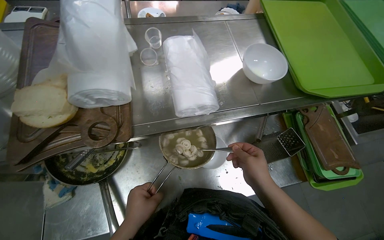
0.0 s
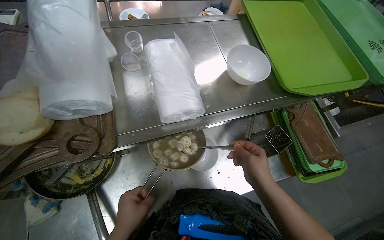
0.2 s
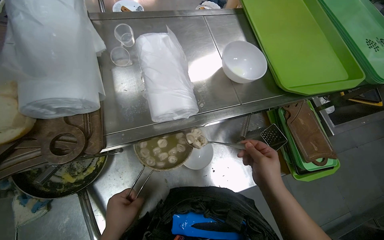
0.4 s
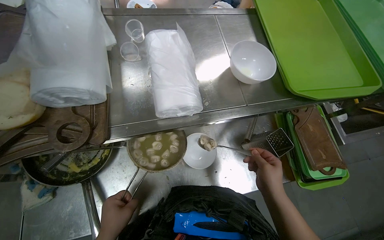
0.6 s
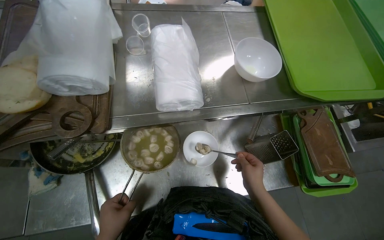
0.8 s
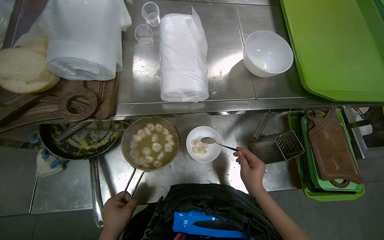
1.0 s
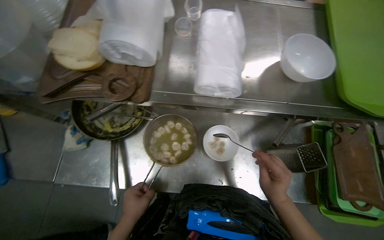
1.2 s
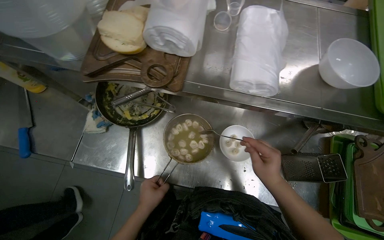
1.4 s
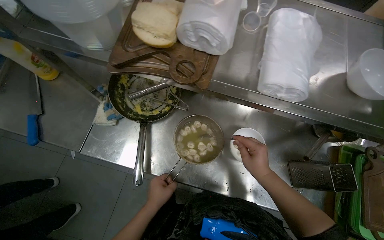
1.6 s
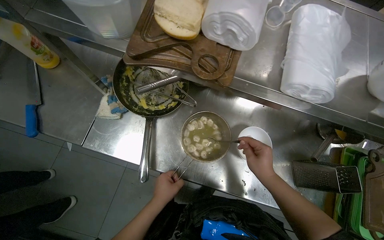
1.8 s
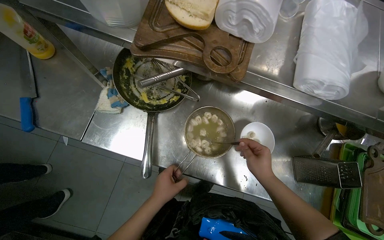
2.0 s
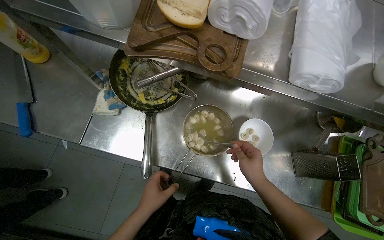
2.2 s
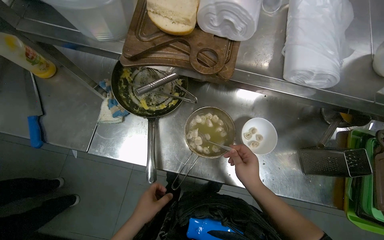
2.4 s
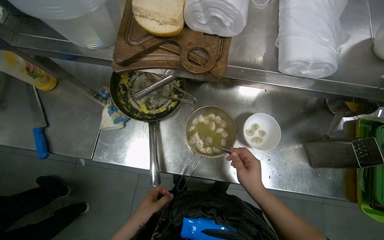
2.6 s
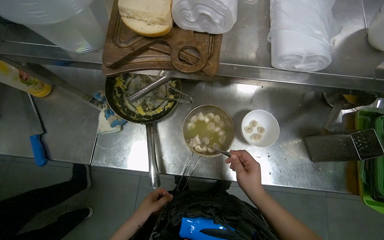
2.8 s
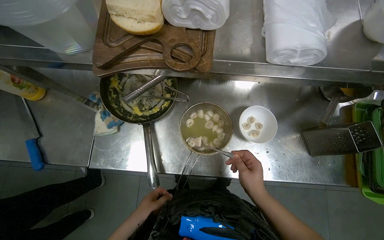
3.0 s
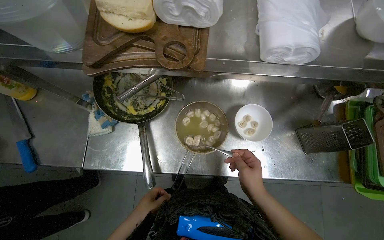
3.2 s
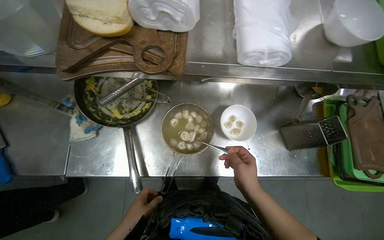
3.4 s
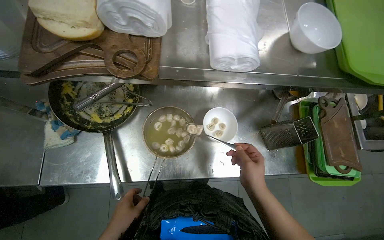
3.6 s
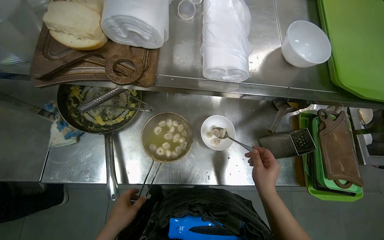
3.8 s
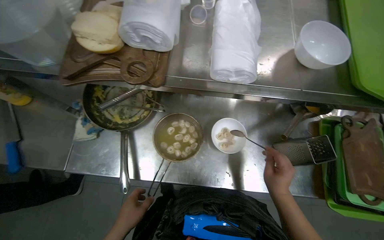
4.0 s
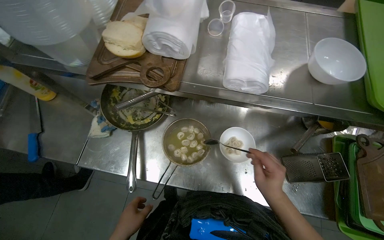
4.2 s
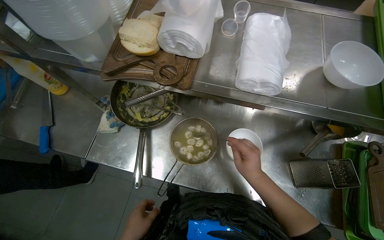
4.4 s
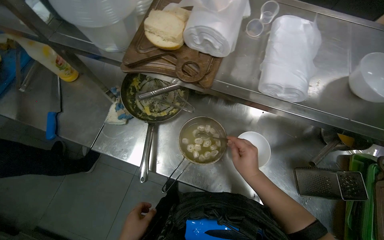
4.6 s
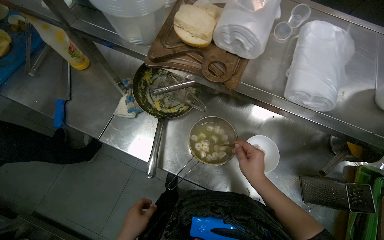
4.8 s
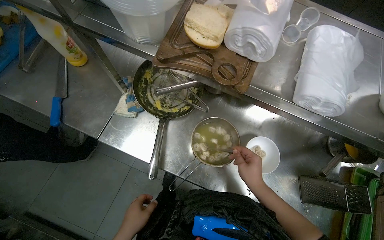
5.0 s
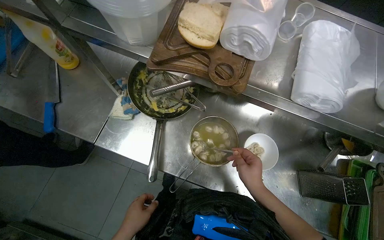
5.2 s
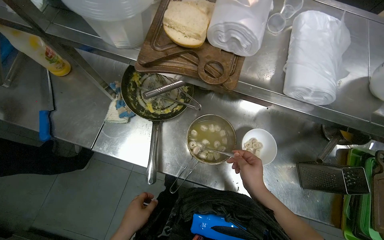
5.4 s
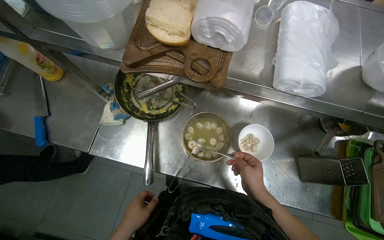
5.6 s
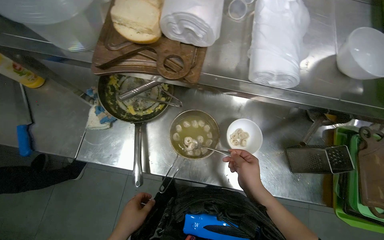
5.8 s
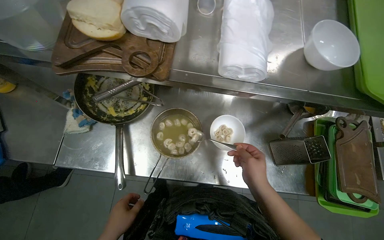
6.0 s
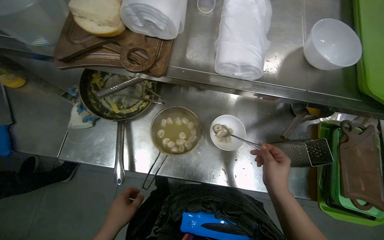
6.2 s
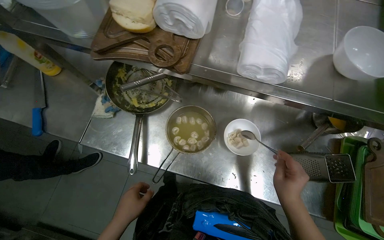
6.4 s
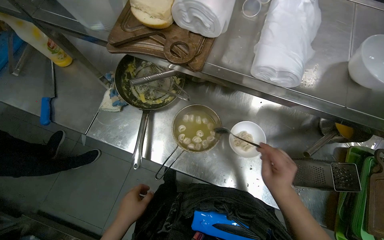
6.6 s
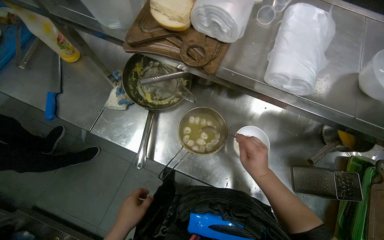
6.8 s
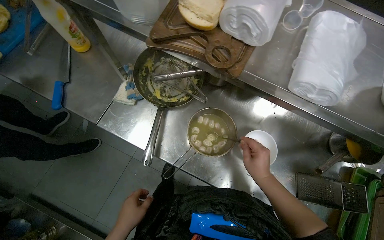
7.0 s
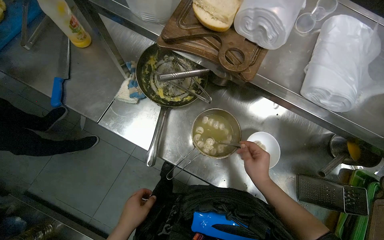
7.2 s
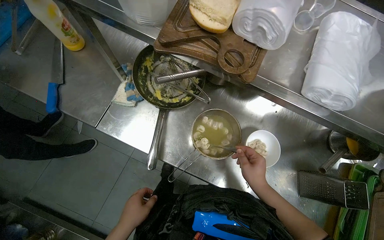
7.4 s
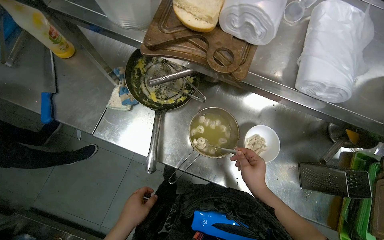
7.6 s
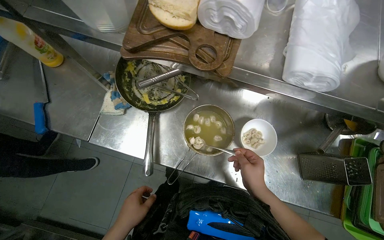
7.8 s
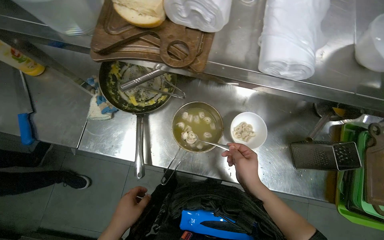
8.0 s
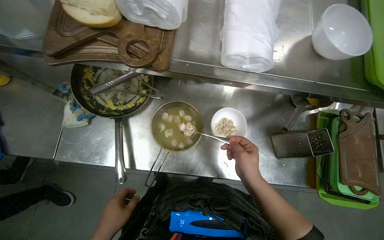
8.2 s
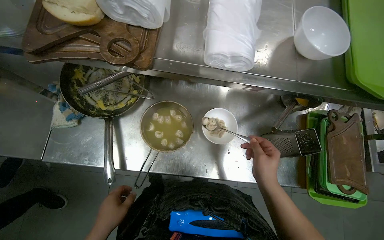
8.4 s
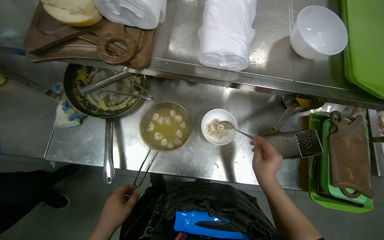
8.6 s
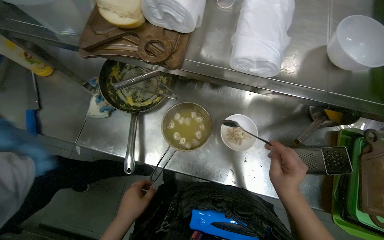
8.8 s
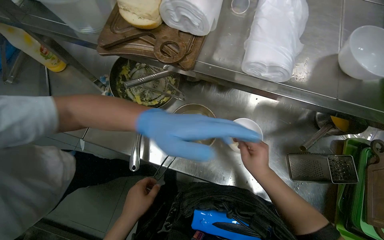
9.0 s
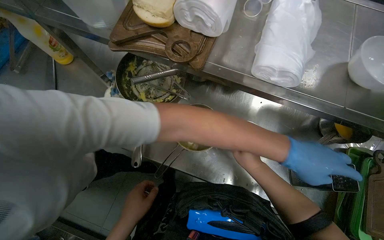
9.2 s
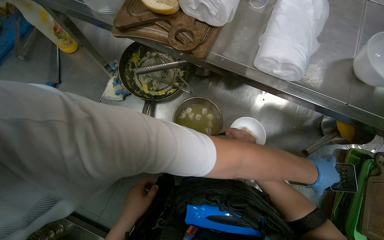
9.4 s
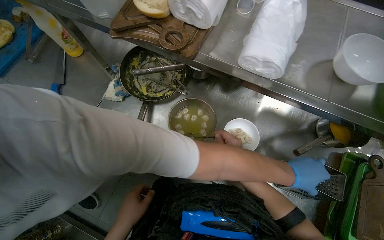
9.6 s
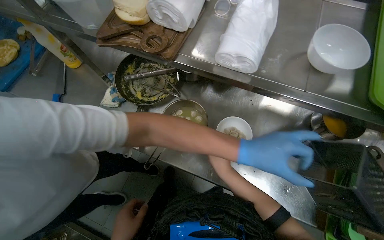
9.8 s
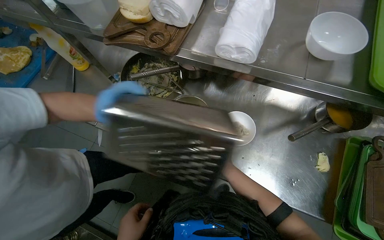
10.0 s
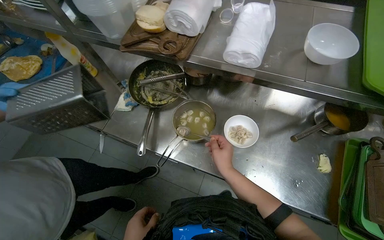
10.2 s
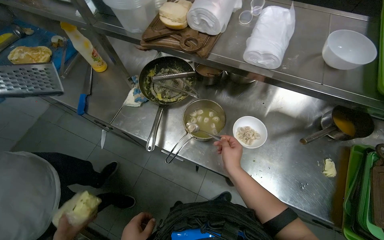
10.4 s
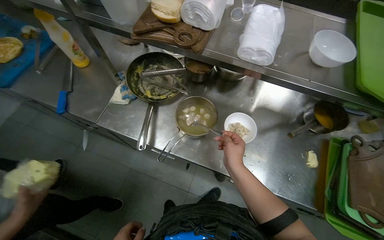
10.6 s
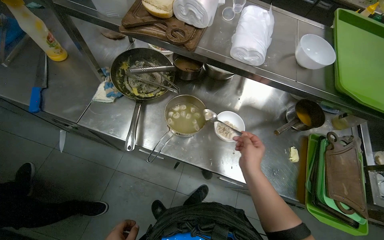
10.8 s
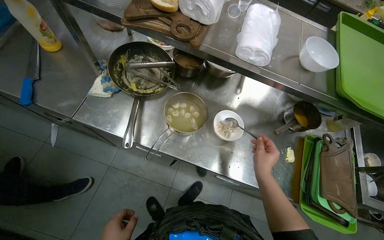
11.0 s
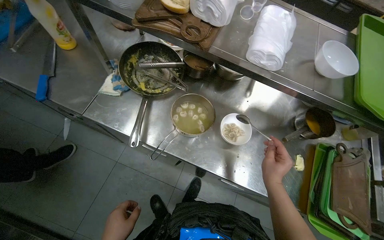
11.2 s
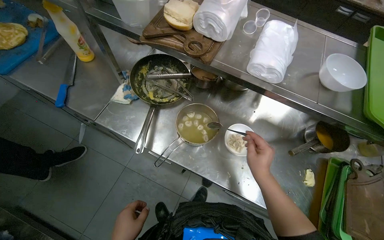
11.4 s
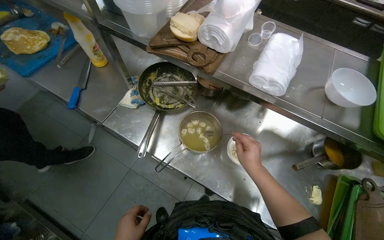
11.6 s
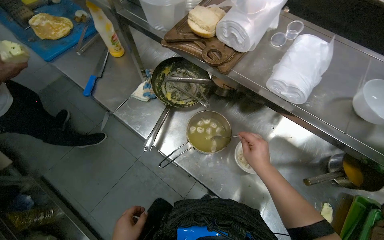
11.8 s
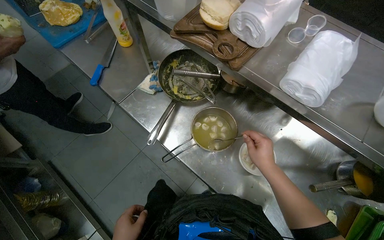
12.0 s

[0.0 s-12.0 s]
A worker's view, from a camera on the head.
Job: preparing food.
The whole recording: Preparing dumplings for serving. The worker holds a strainer of dumplings, then transfers them to a bowl and adds liquid.
0.0 to 1.6 s: Everything in view rotates some 25 degrees clockwise. The right hand moves roughly 15 cm farther from the camera and comes back.
1.6 to 3.0 s: The left hand moves to the left, approximately 15 cm.
10.4 to 12.0 s: The left hand goes approximately 10 cm to the right.

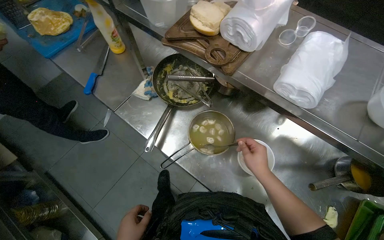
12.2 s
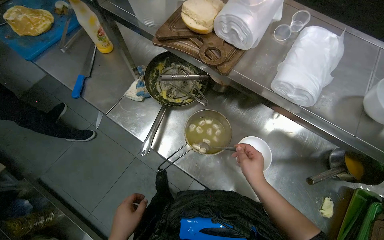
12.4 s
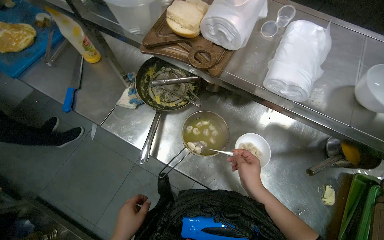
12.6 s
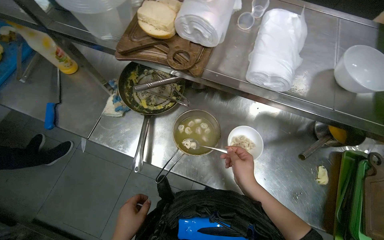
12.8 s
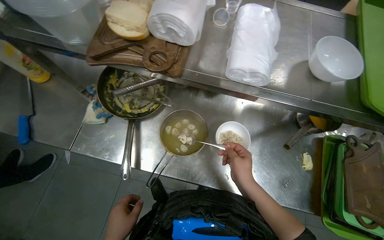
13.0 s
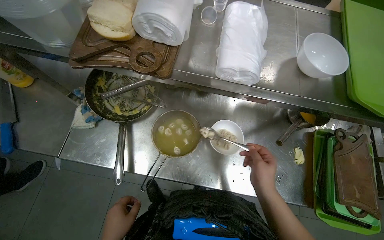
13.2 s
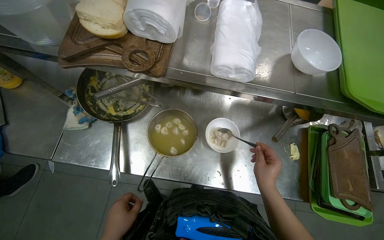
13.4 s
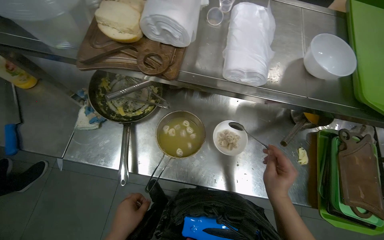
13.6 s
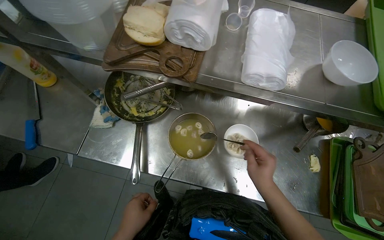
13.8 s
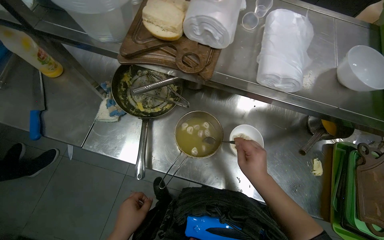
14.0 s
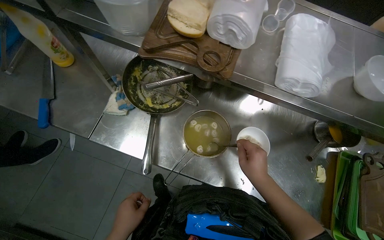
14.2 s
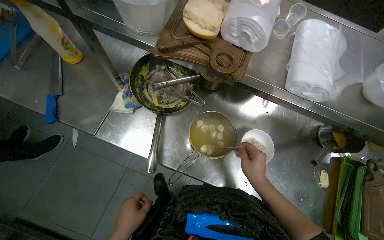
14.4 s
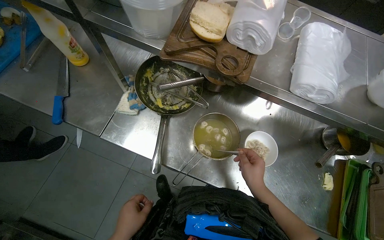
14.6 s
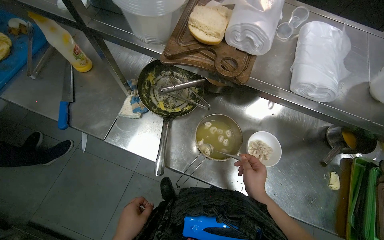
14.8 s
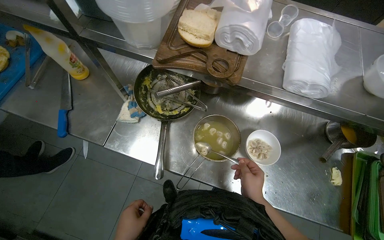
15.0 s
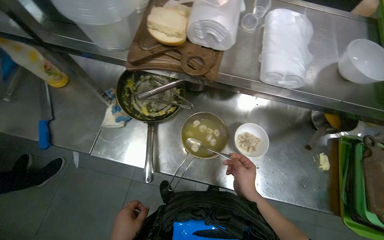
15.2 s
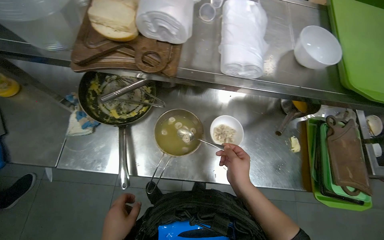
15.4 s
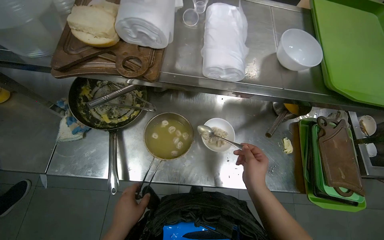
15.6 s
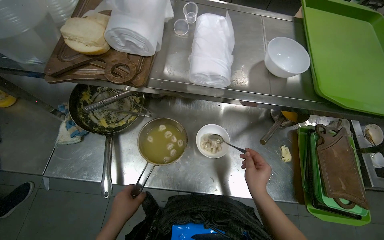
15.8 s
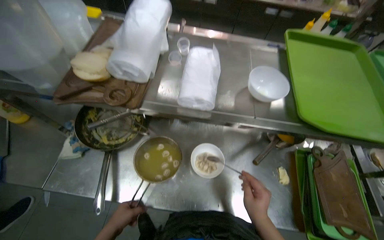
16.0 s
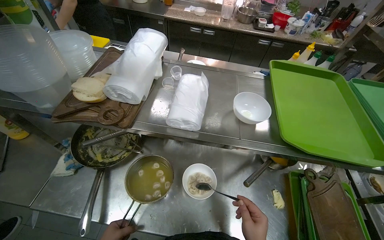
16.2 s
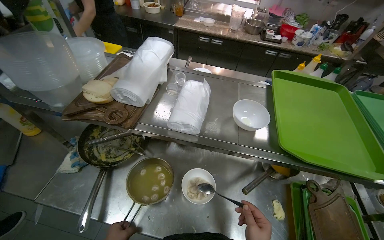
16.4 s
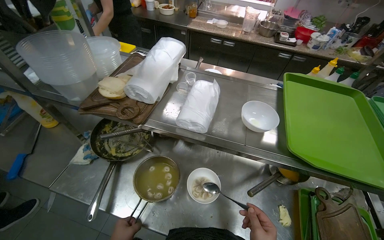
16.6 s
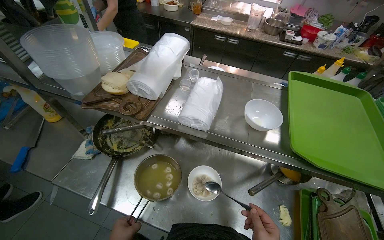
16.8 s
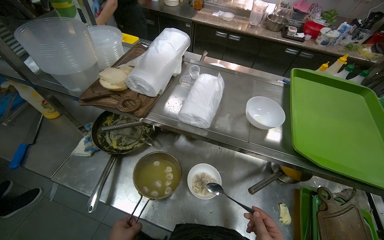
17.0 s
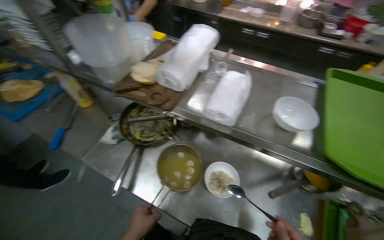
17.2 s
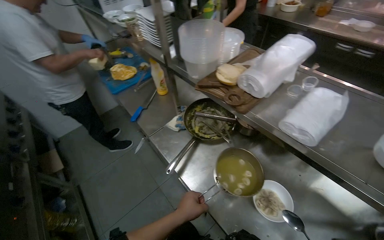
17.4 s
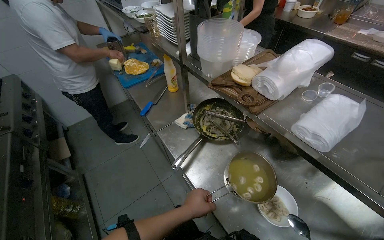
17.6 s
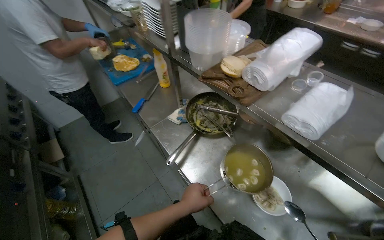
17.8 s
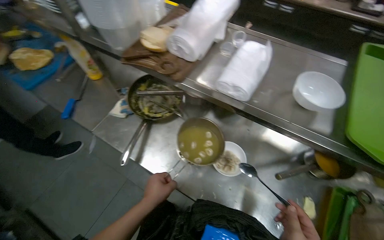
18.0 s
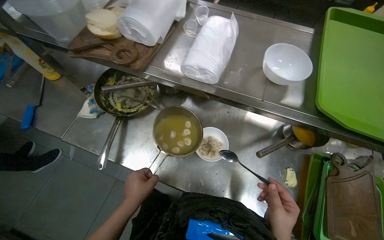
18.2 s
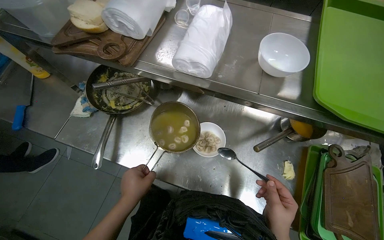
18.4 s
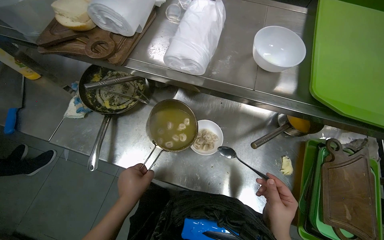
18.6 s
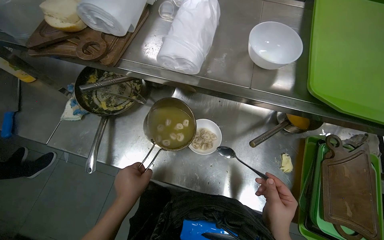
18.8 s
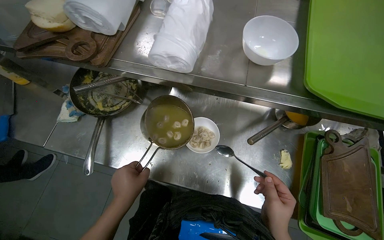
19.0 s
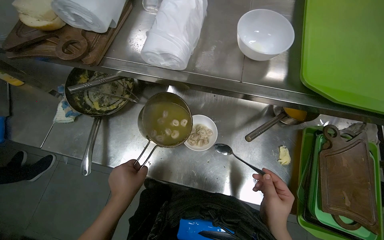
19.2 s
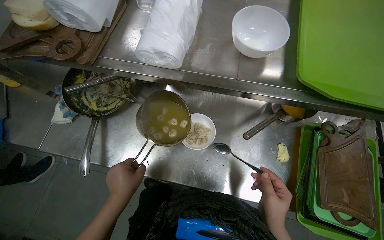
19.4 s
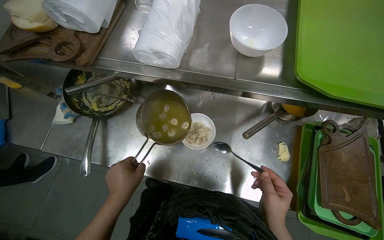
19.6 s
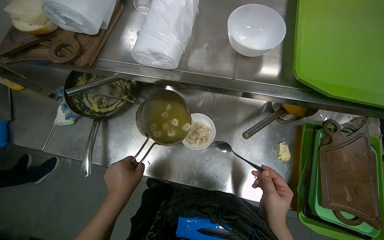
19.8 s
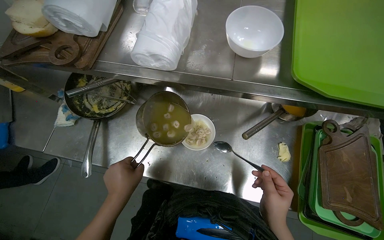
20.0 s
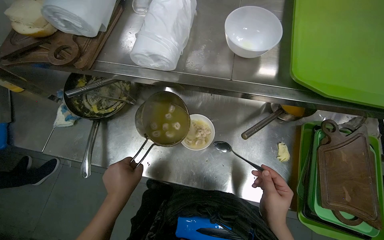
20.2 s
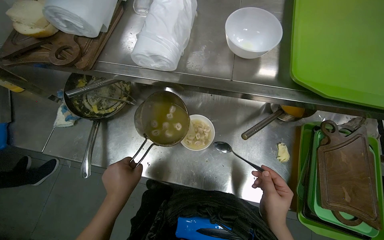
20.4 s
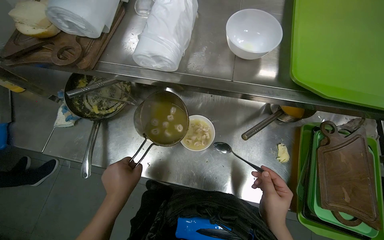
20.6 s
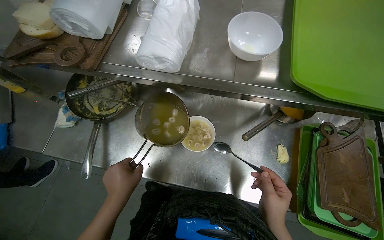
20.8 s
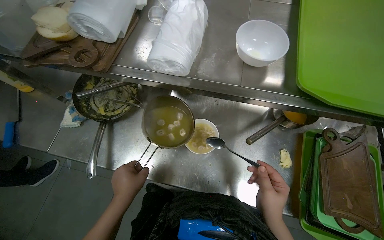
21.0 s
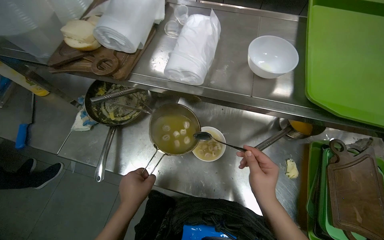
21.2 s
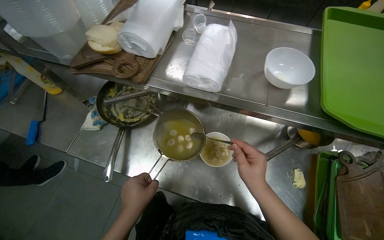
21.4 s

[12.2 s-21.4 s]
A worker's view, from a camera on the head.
Job: preparing food.
The whole recording: Preparing dumplings for serving. The worker holds a strainer of dumplings, then transfers them to a bowl and adds liquid.
12.2 to 13.8 s: The wearer looks some 25 degrees further to the right. The left hand travels to the left and back again, some 5 cm each way.
13.8 to 15.2 s: The left hand goes about 15 cm to the left.
15.2 to 16.8 s: The wearer looks roughly 20 degrees further upward.
16.8 to 18.4 s: The wearer looks some 15 degrees further downward.
19.8 to 21.4 s: The right hand moves up the picture, roughly 15 cm.
